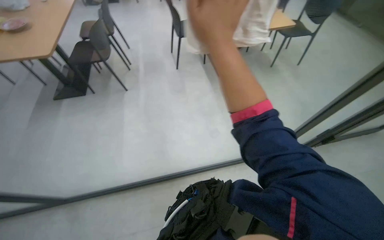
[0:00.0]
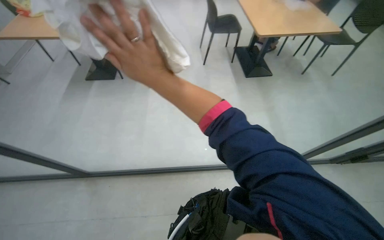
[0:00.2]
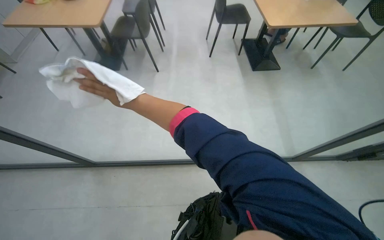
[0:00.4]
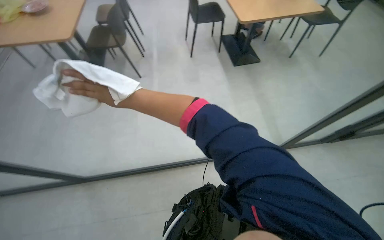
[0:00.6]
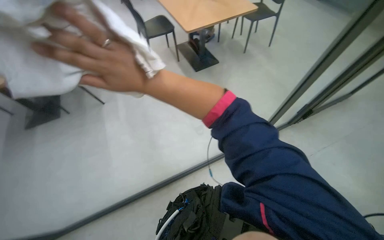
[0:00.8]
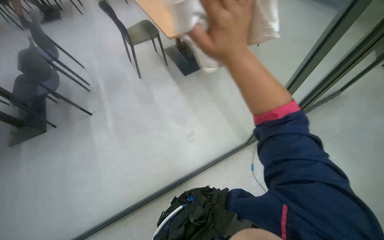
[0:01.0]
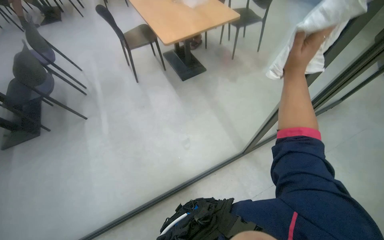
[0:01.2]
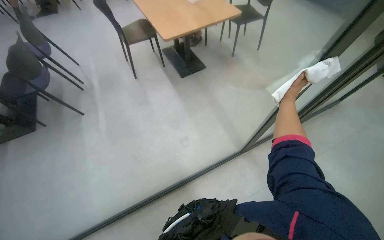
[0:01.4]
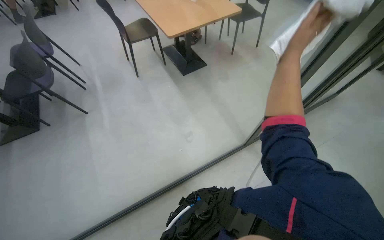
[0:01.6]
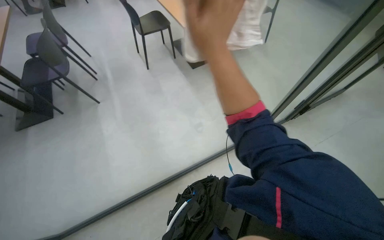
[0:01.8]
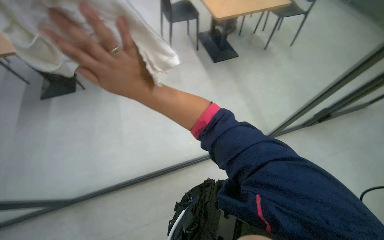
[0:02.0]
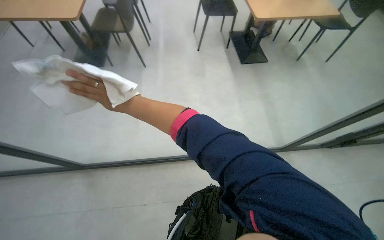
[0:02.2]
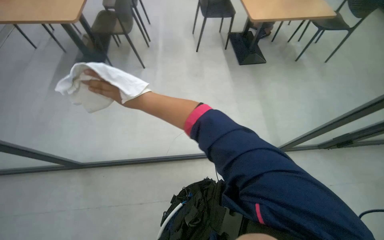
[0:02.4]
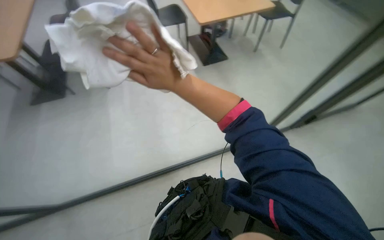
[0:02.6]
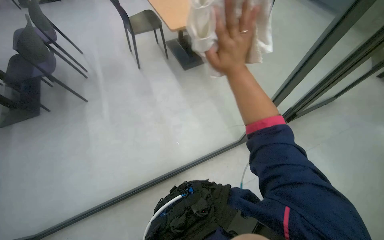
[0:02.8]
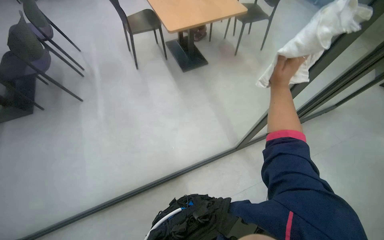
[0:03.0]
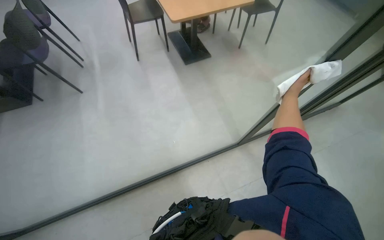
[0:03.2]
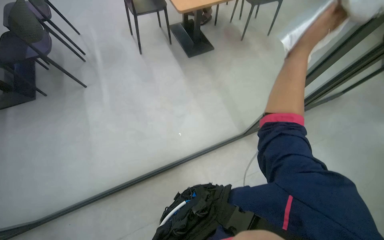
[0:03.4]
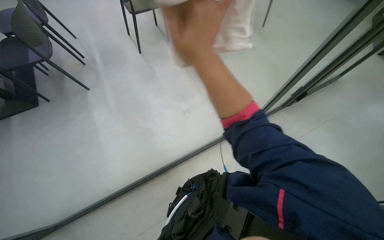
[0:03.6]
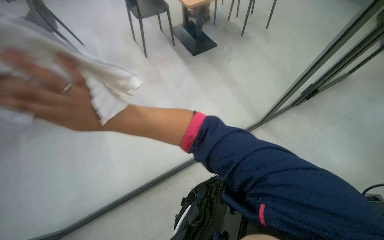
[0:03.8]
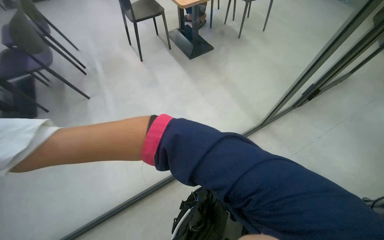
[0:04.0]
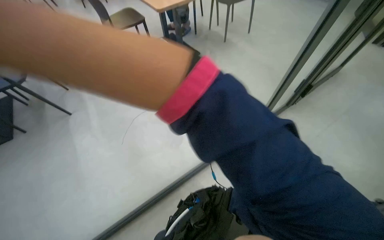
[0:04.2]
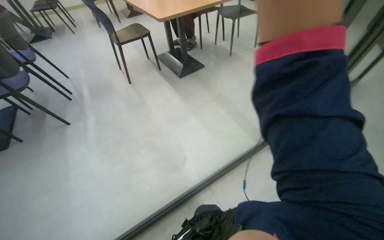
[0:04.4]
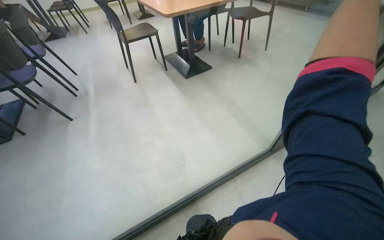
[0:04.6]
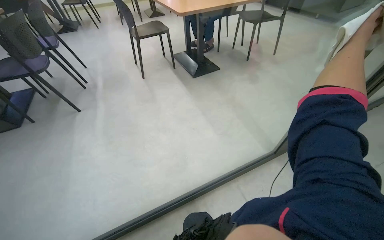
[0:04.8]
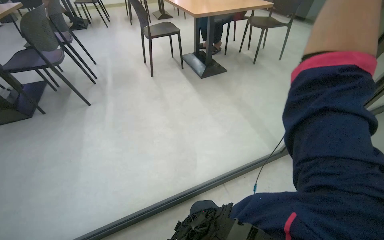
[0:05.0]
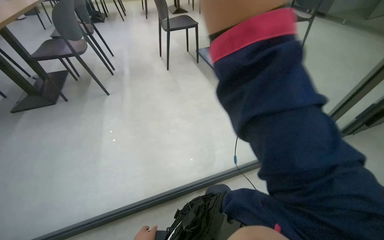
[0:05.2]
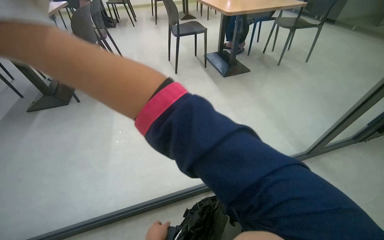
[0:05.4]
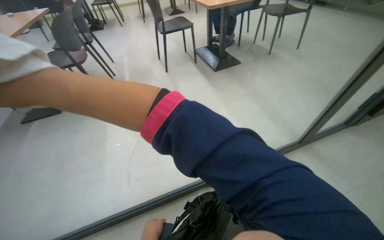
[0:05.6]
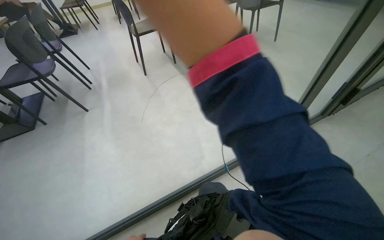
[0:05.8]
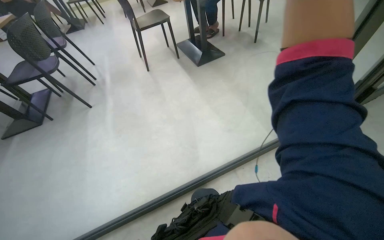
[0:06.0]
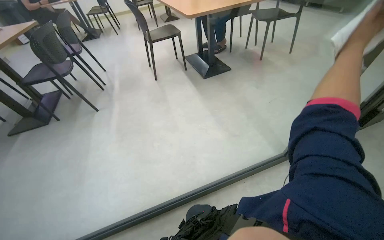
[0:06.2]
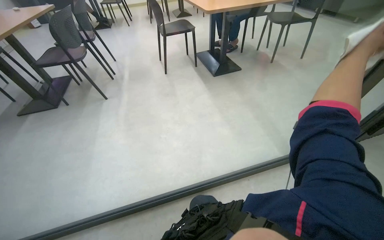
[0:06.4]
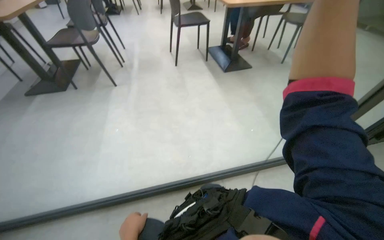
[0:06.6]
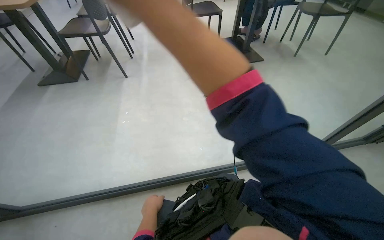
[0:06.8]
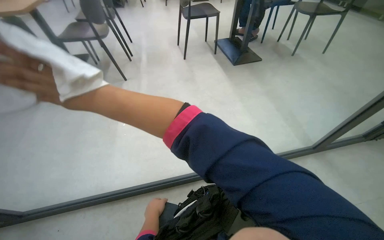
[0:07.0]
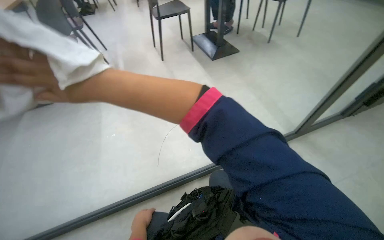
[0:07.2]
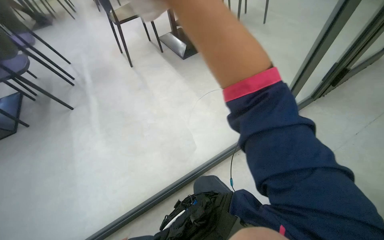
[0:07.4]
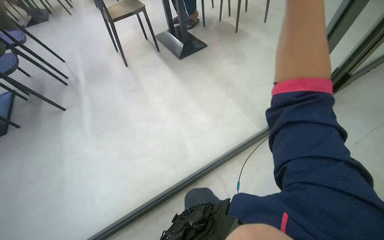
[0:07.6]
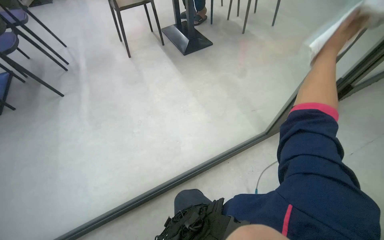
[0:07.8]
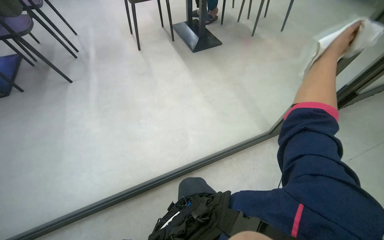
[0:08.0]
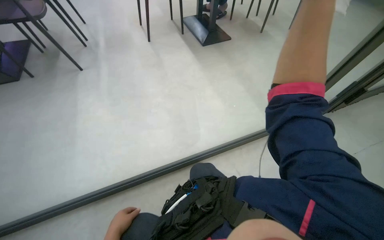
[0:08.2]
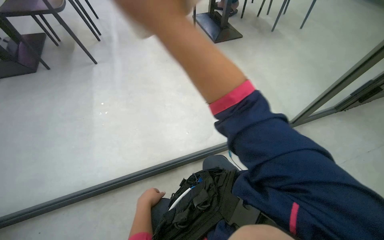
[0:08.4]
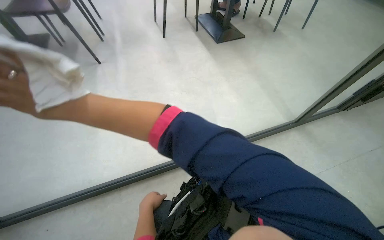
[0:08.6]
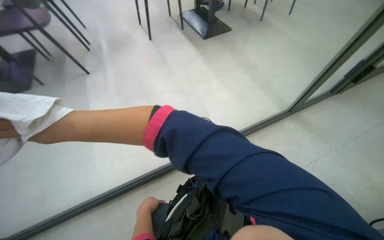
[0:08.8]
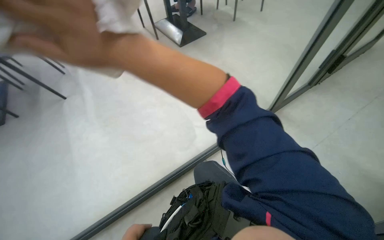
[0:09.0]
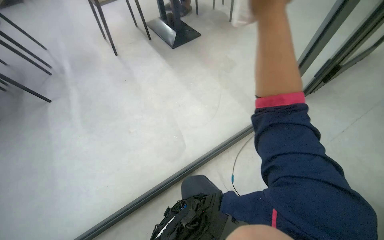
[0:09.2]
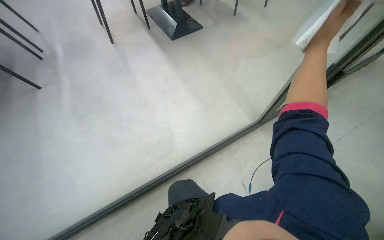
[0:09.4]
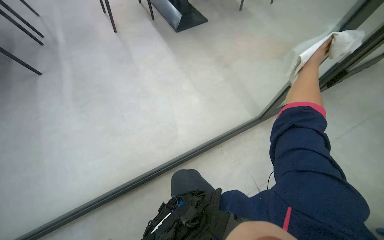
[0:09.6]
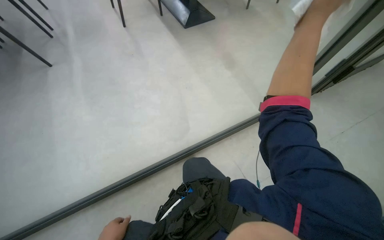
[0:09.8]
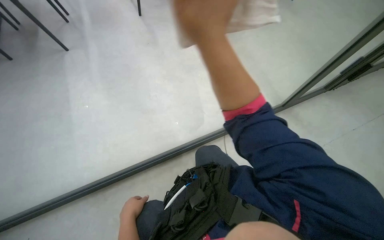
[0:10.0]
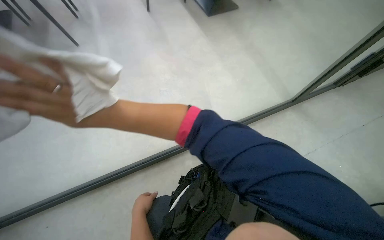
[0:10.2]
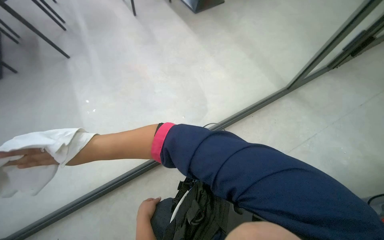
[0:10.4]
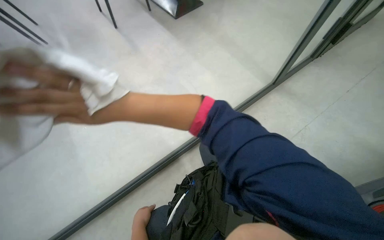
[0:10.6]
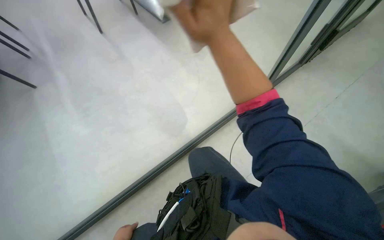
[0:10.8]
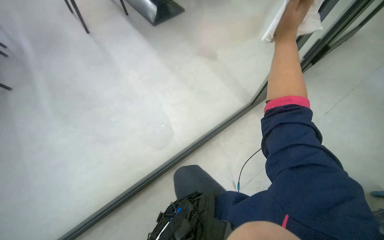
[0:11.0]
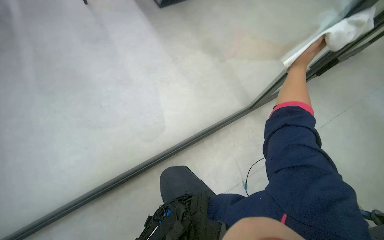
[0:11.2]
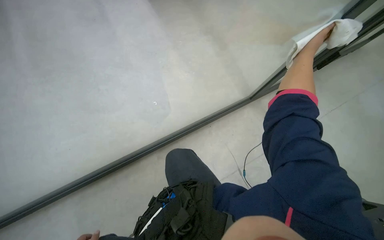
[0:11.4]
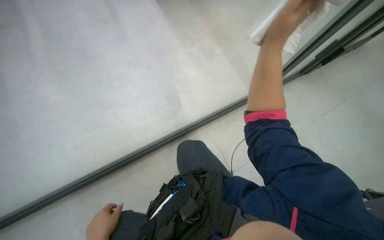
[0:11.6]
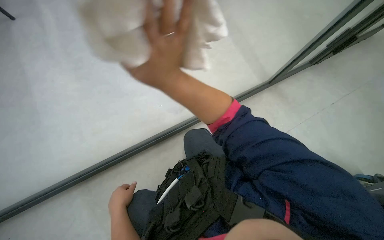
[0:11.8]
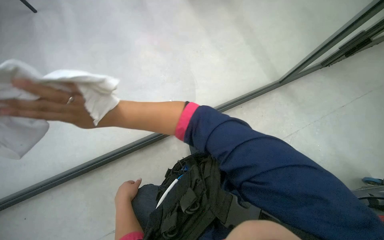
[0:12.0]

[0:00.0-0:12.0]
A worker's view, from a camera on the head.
Job: wiping surfaces.
The whole recording: Wiping glass partition. The worker wipes the glass partition with a white cloth.
0:00.0 to 0:01.6: The right hand travels to the right and farther from the camera by about 60 cm.
0:09.0 to 0:10.4: The view tips downward by approximately 15 degrees.

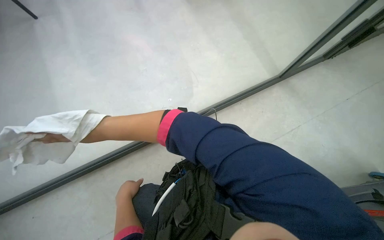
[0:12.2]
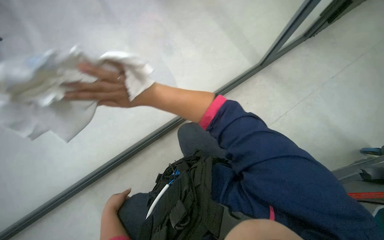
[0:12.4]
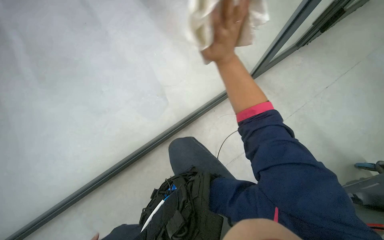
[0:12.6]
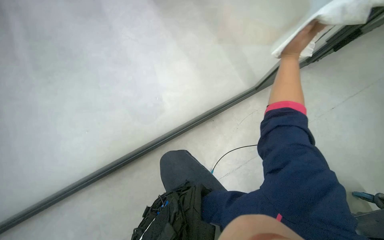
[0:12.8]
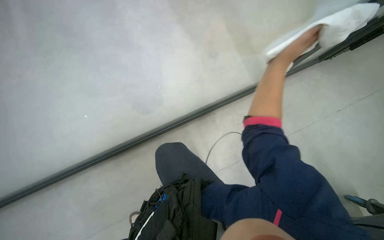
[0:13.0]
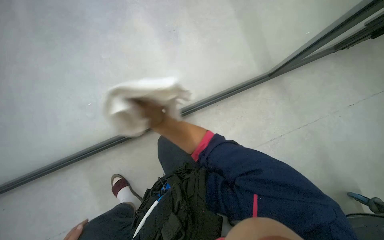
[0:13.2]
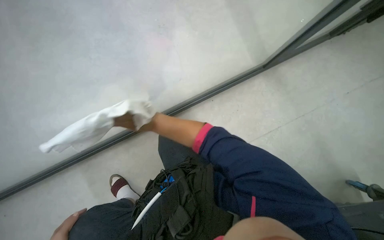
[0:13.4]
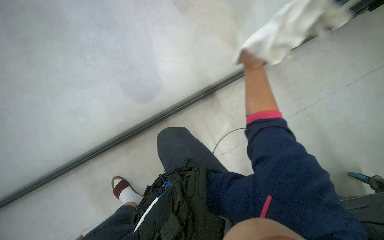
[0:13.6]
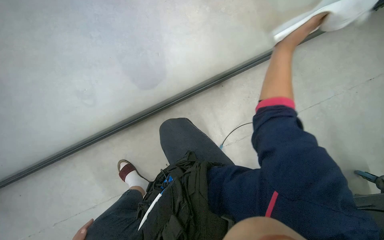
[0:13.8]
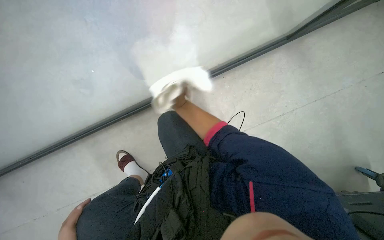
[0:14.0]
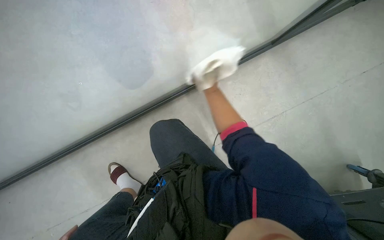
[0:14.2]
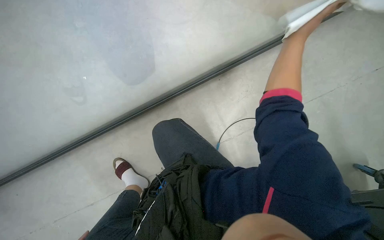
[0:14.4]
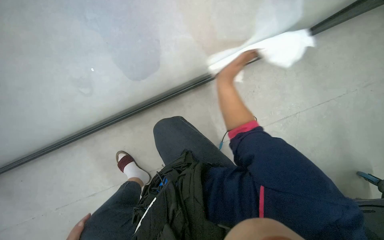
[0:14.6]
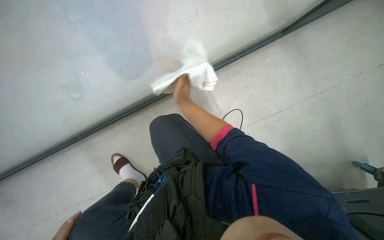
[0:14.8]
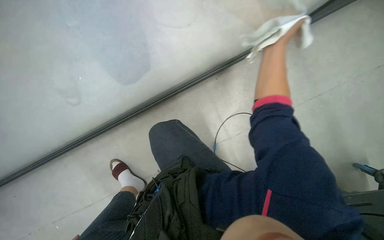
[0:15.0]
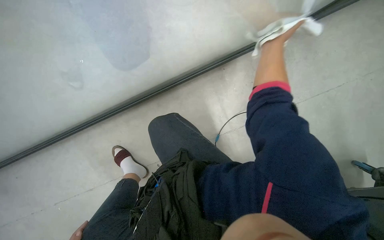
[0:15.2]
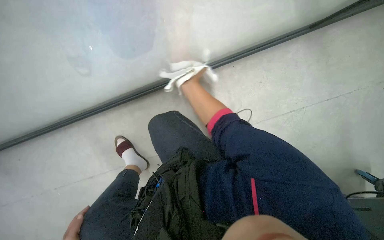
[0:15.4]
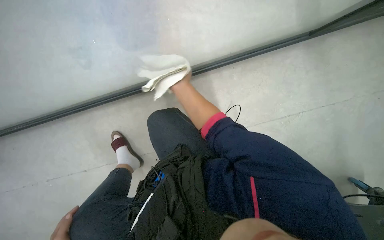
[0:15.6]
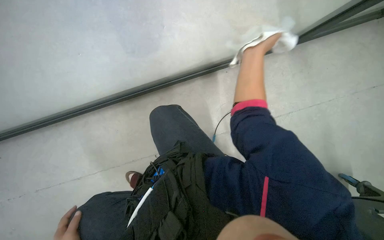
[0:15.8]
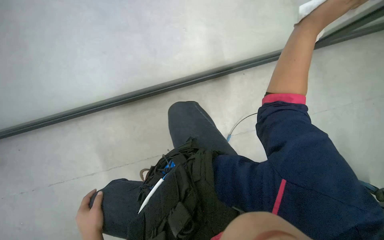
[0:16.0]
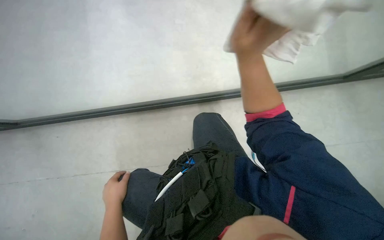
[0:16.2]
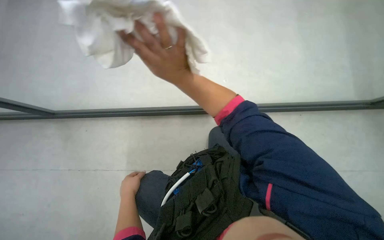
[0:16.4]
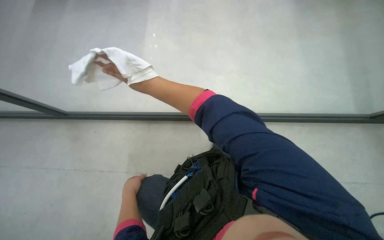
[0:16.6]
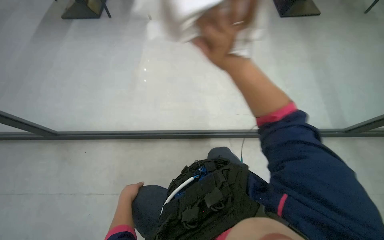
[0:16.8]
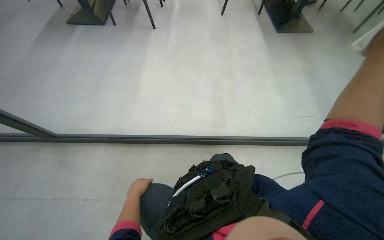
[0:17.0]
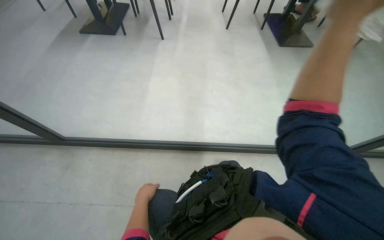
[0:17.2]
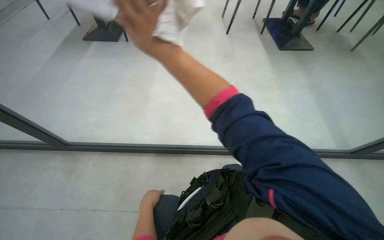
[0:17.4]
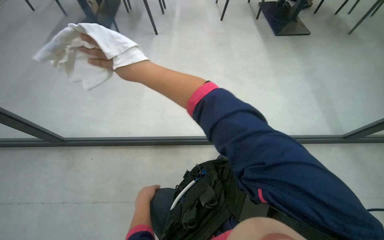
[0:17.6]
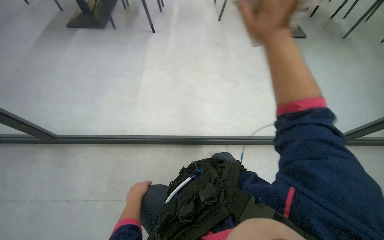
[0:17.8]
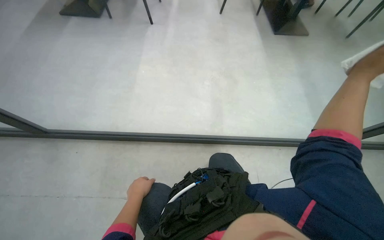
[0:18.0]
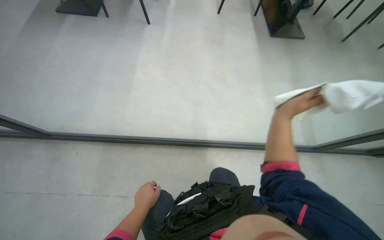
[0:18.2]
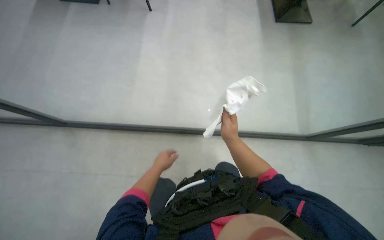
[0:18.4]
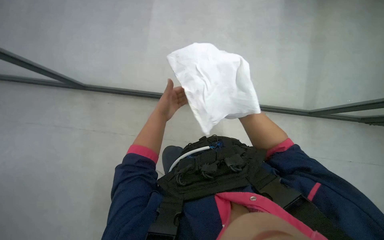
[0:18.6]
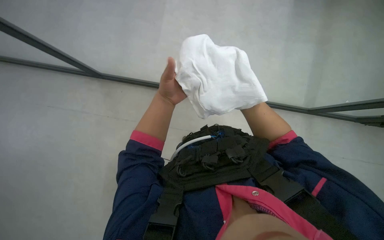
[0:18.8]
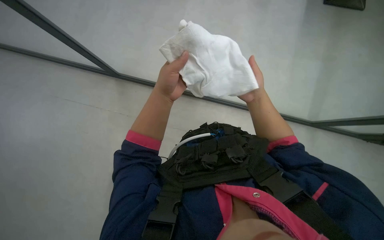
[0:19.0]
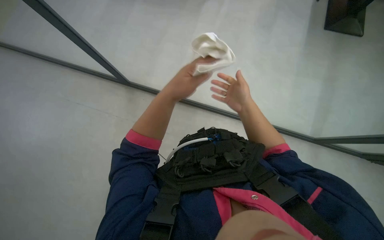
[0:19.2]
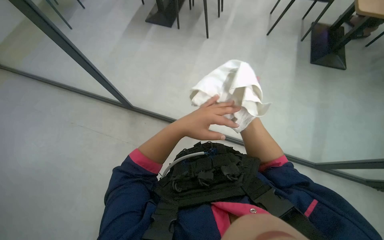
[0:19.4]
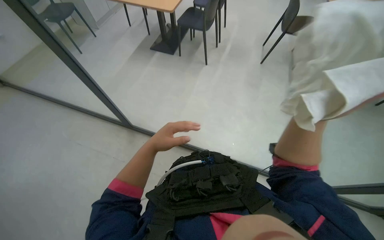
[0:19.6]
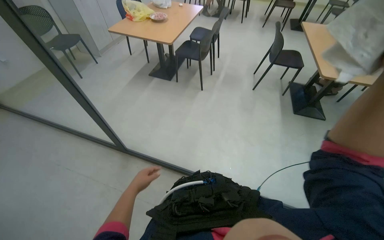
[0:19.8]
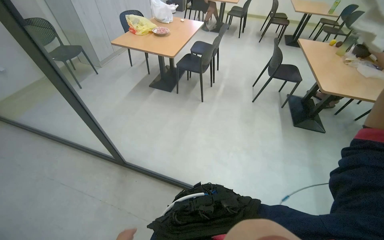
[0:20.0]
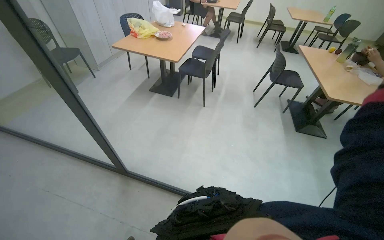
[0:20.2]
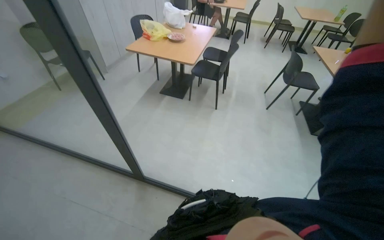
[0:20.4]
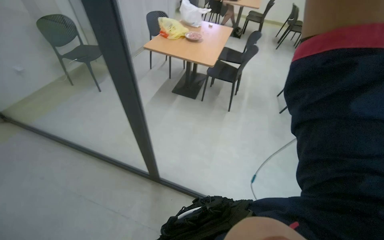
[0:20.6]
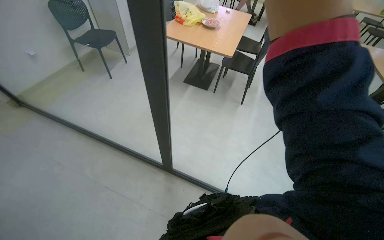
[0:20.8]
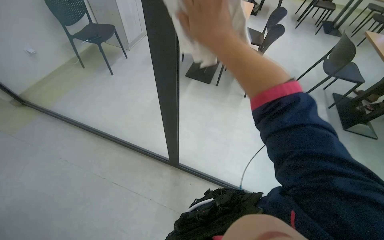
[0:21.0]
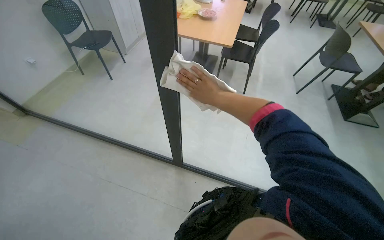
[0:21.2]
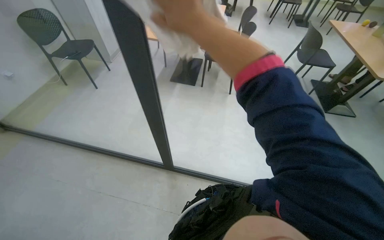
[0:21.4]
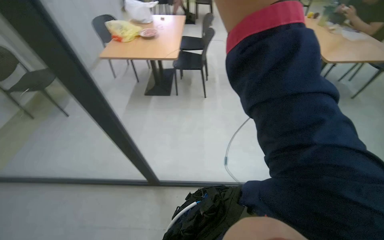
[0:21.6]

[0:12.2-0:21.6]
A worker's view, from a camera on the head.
Job: wiping surfaces.
The whole recording: Wiping glass partition. The worker wipes the glass partition with a white cloth.
0:12.2 to 0:13.8: The right hand moves to the right, approximately 1 m.
0:17.0 to 0:18.4: The left hand goes roughly 15 cm up the picture and to the right.
0:18.4 to 0:20.0: The wearer looks about 30 degrees further upward.
0:20.0 to 0:21.6: The camera travels roughly 40 cm.
